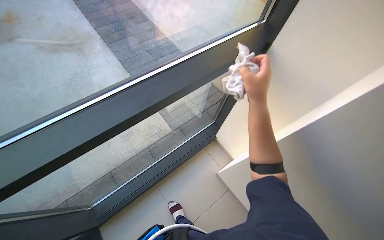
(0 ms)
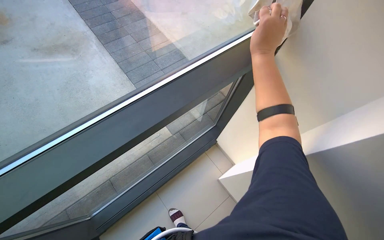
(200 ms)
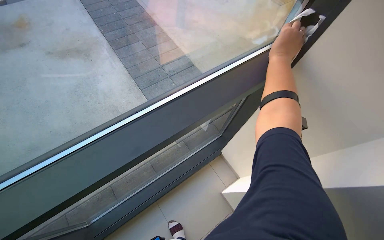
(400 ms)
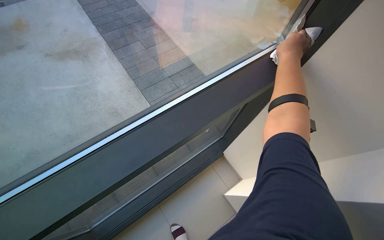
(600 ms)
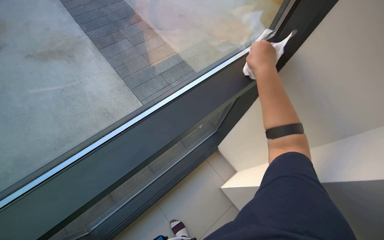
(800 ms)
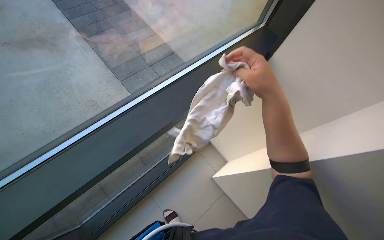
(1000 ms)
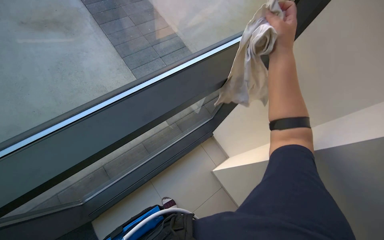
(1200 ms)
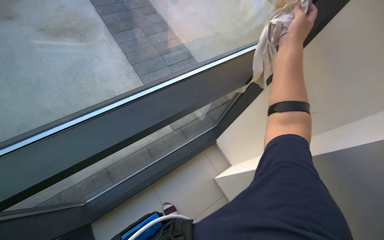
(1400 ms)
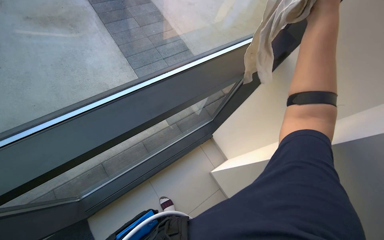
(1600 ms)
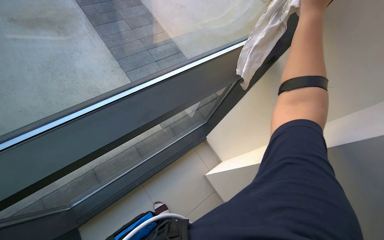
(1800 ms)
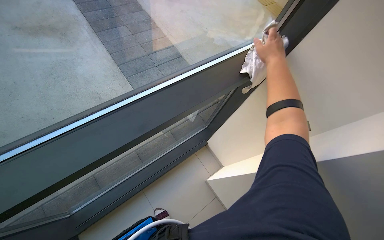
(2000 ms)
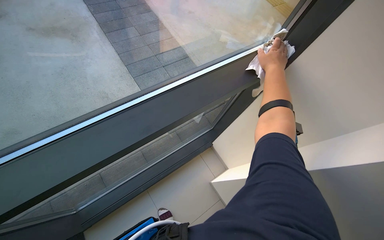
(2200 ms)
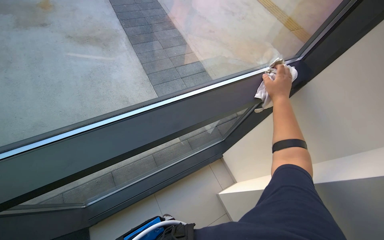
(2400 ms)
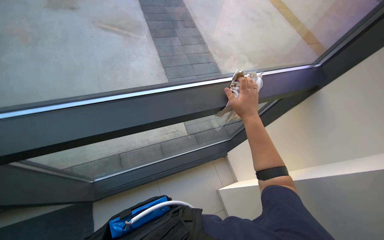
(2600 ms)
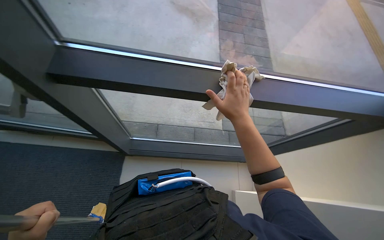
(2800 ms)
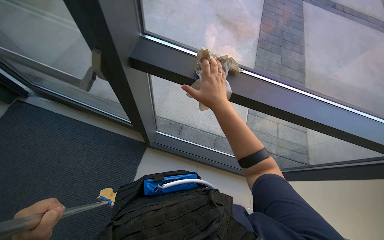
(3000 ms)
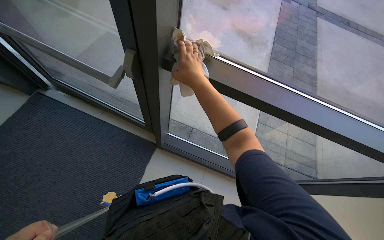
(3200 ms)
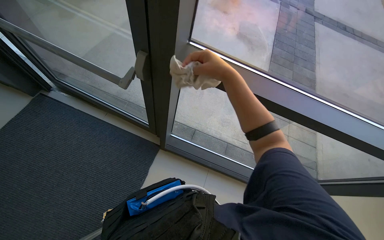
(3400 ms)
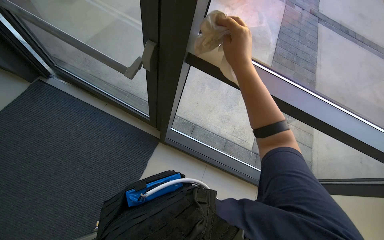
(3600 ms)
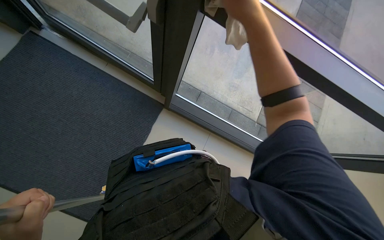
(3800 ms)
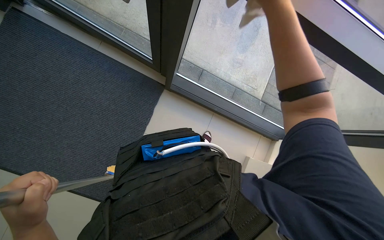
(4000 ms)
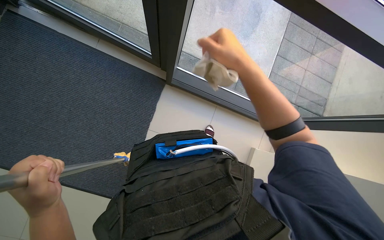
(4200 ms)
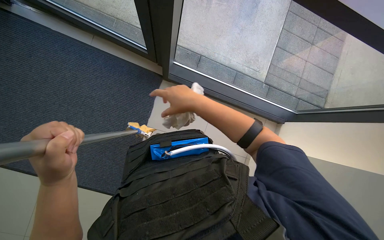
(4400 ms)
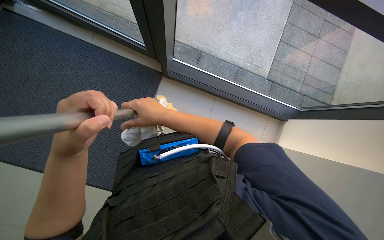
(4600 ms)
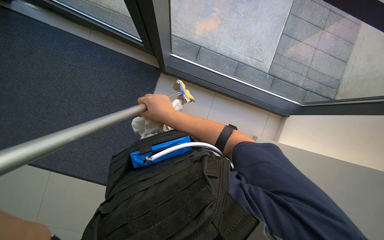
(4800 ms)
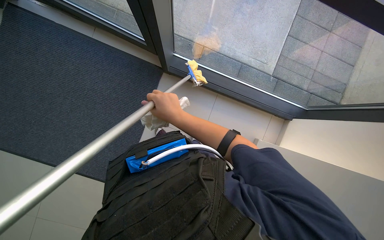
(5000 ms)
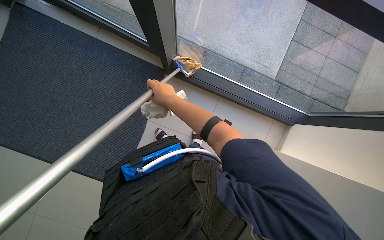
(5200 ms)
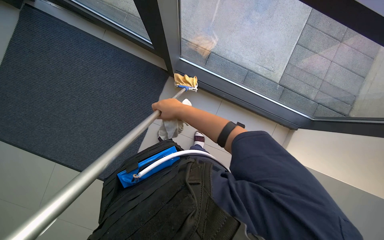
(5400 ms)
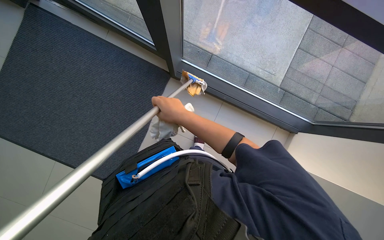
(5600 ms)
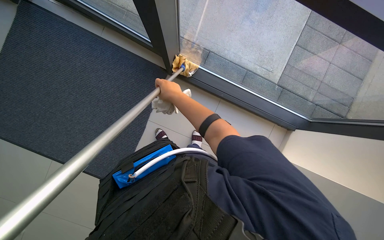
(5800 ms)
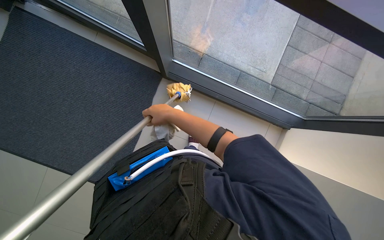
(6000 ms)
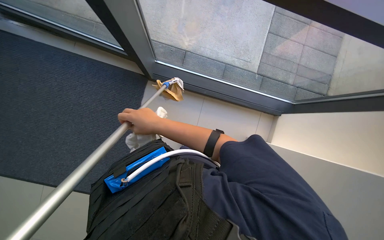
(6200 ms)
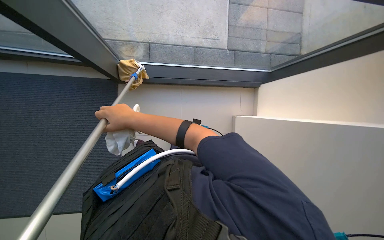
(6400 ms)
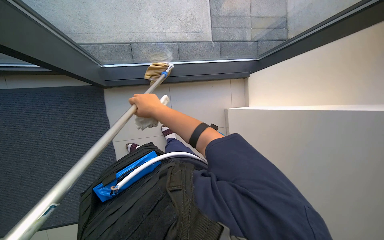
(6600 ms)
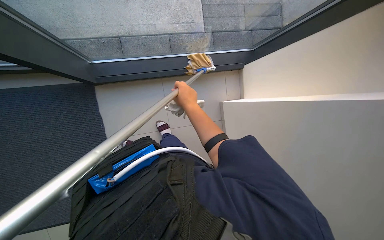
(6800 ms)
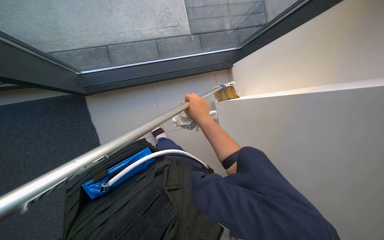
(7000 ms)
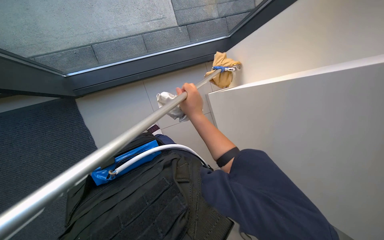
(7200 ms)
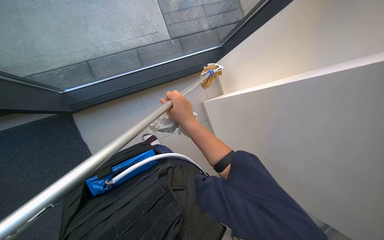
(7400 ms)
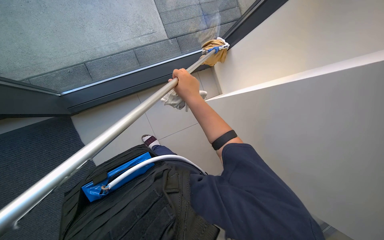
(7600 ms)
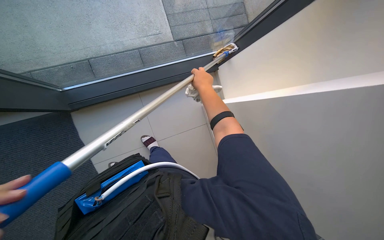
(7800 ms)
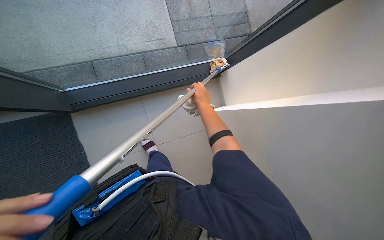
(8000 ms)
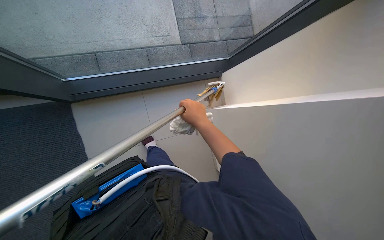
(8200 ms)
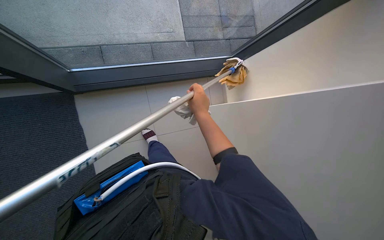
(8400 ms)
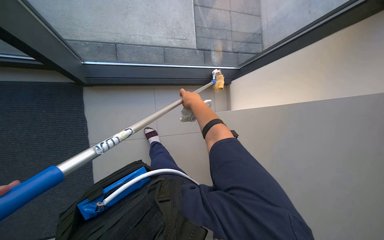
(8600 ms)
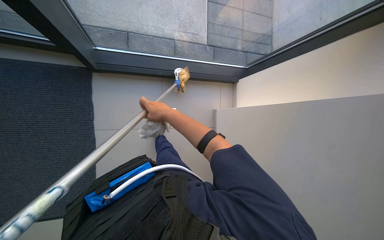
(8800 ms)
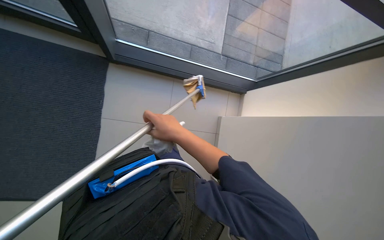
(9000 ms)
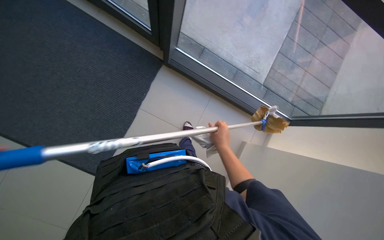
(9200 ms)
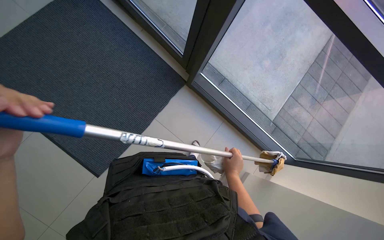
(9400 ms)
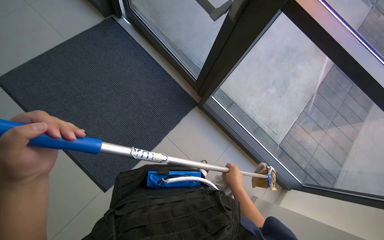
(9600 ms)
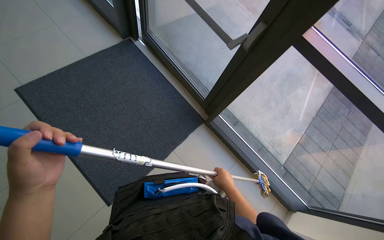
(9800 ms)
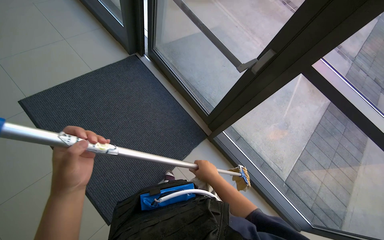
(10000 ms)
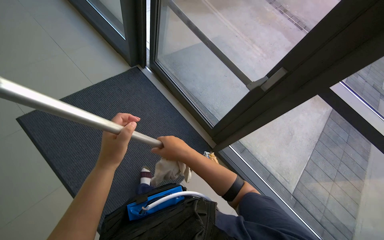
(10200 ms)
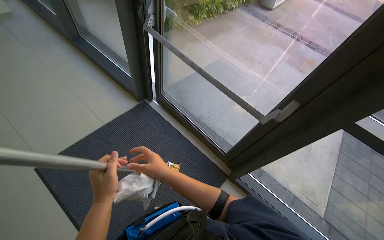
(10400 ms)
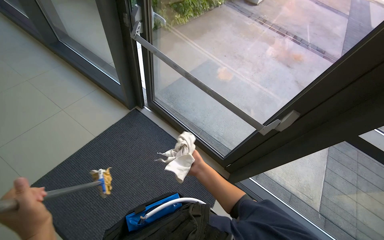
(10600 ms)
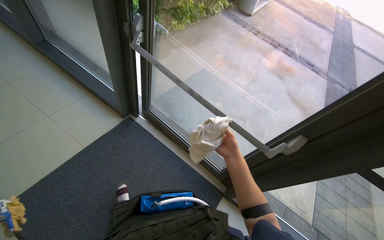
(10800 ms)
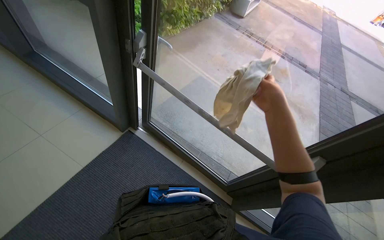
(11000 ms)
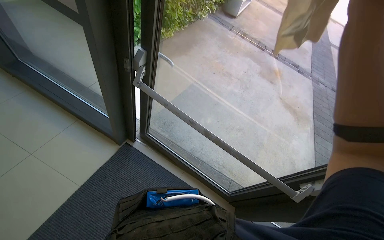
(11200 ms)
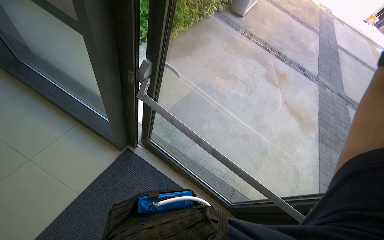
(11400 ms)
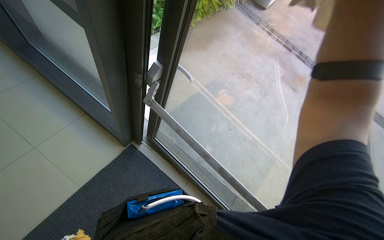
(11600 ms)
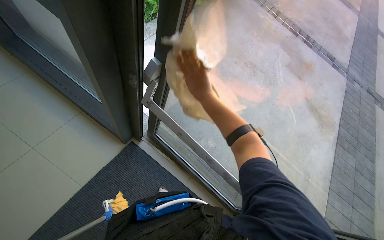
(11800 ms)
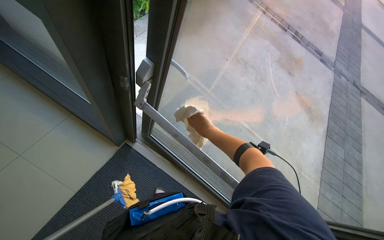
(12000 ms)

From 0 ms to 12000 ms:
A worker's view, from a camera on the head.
Job: cleaning windows.
The whole recording: Cleaning windows and frames. The worker cleans the window glass with a mop and wipes the frames with a cloth.
From 0 ms to 1600 ms: The right hand swings up and down the picture, about 20 cm each way, with 2 reversals.
From 1600 ms to 3000 ms: The head rotates roughly 45 degrees to the left.
From 4400 ms to 6000 ms: The right hand goes nearer and farther, some 10 cm each way, reversing 2 times.
From 6000 ms to 7600 ms: Everything in view rotates approximately 45 degrees counterclockwise.
From 7600 ms to 9000 ms: The scene rotates clockwise by approximately 35 degrees. The right hand goes up and down the picture, about 15 cm each way, reversing 2 times.
From 9000 ms to 10400 ms: The wearer looks about 35 degrees further to the left. The wearer looks approximately 45 degrees further upward.
From 10400 ms to 12000 ms: The wearer moves roughly 80 cm.

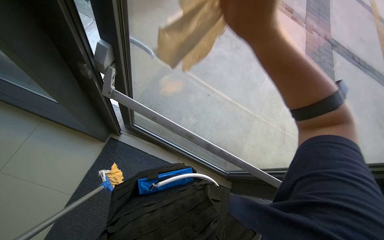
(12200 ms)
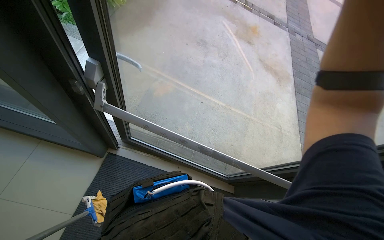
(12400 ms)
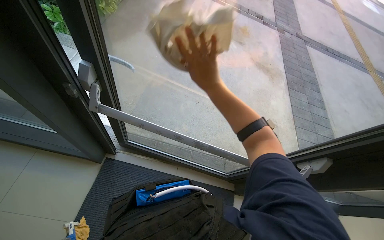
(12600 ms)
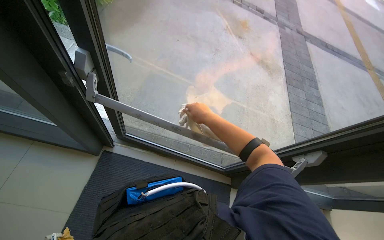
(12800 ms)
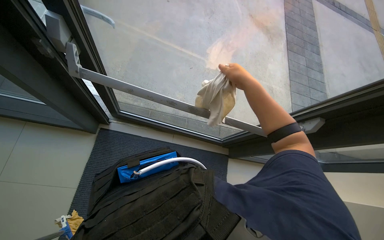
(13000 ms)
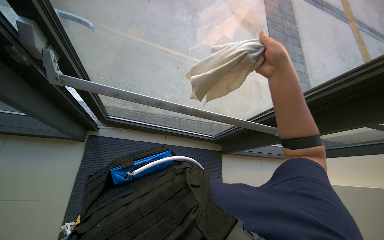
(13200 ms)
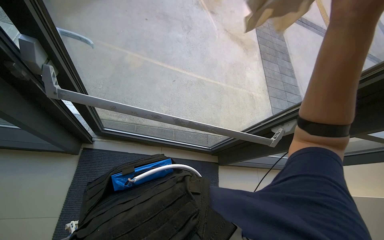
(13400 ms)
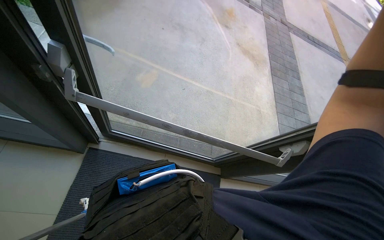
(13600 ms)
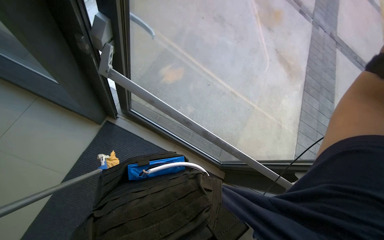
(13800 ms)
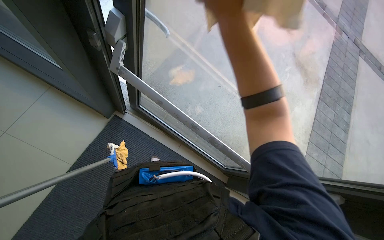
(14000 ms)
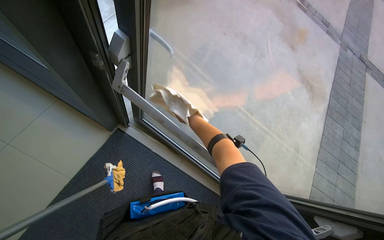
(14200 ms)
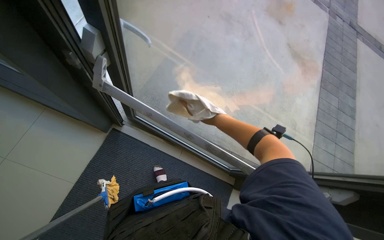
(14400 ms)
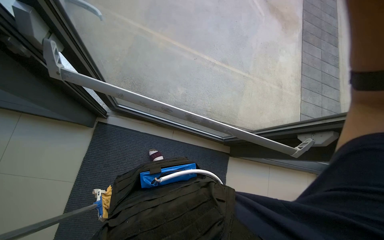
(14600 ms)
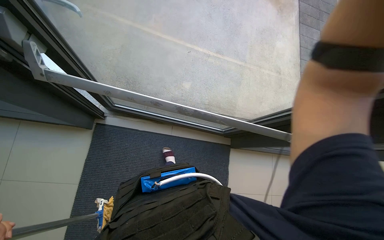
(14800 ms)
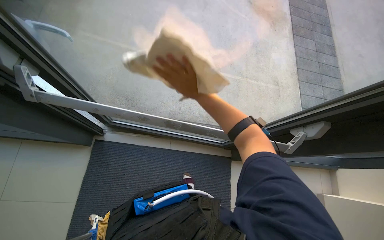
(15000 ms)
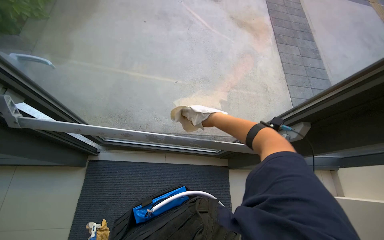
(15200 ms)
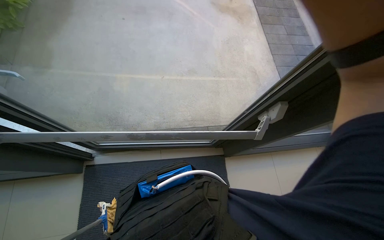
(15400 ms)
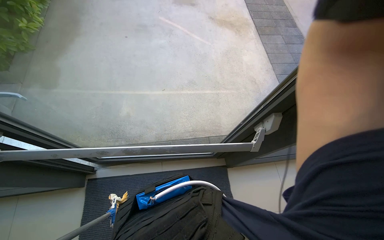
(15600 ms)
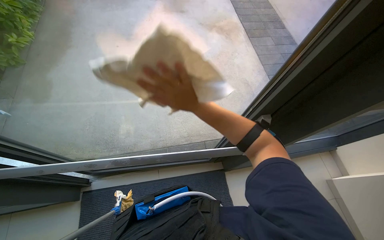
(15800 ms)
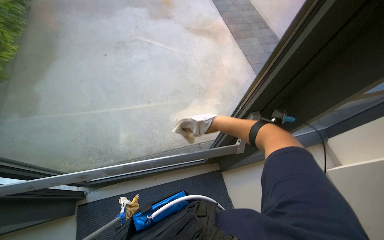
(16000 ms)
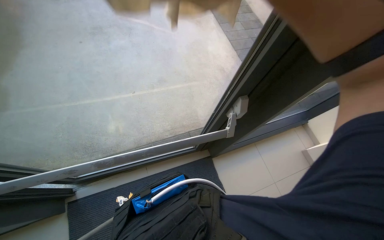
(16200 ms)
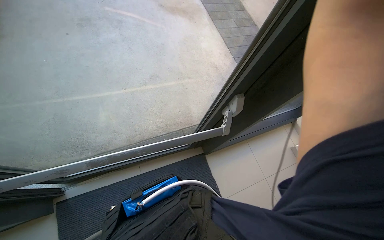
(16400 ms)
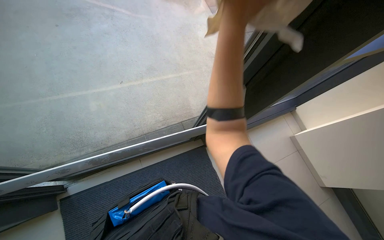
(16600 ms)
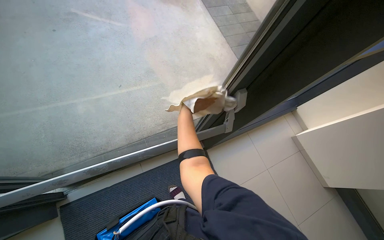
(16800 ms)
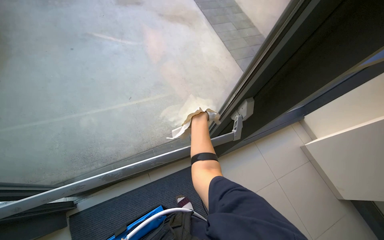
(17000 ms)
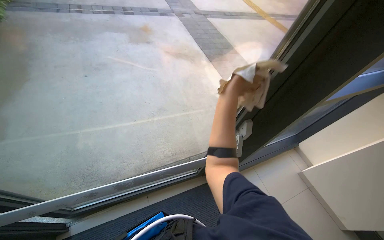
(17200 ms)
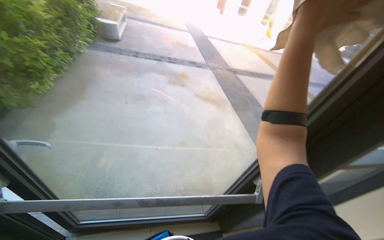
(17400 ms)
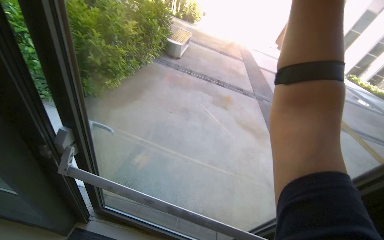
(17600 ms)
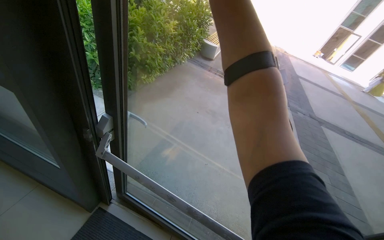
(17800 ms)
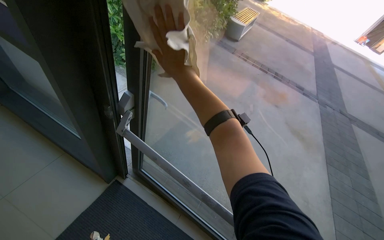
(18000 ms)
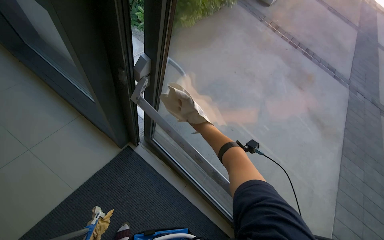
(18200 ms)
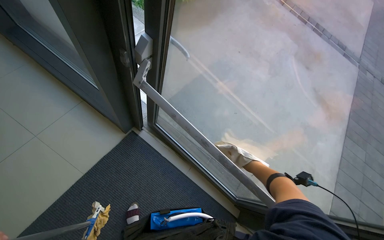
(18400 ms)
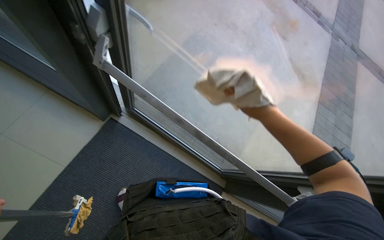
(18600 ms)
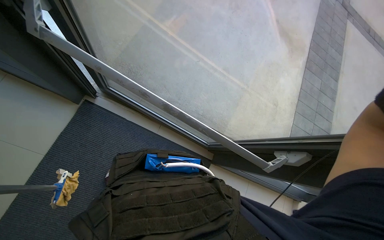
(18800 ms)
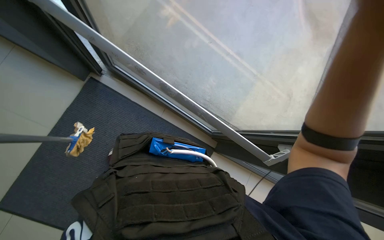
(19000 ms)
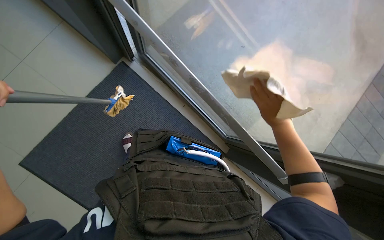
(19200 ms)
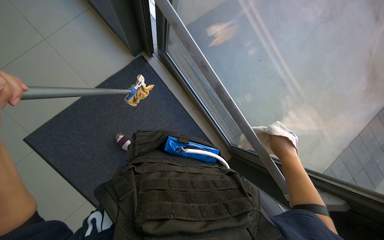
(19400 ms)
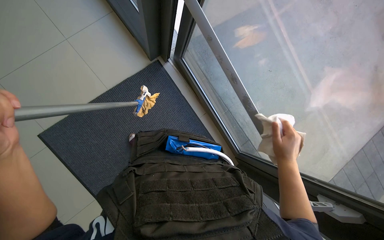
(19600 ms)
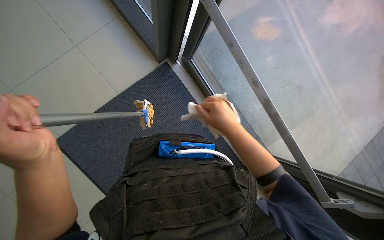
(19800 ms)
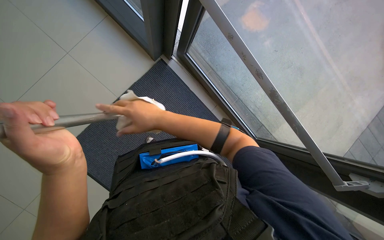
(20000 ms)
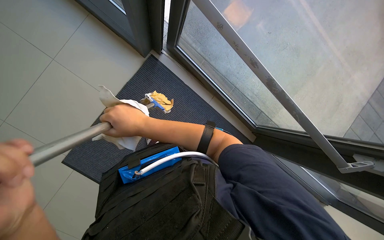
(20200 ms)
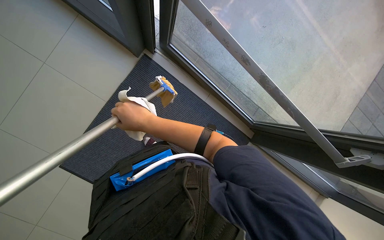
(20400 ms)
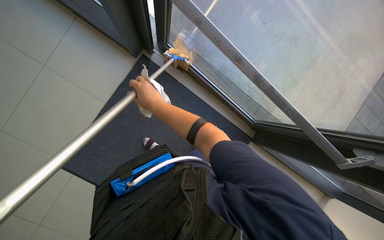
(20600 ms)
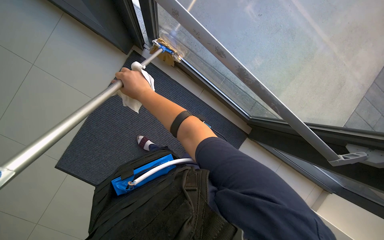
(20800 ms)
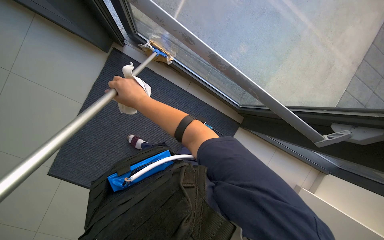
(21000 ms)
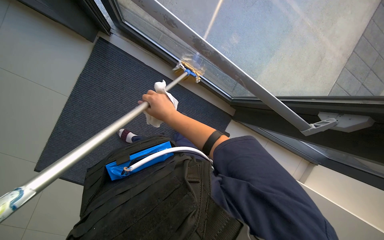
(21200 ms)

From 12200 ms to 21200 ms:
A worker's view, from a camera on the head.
Job: cleaning windows.
The whole recording: Cleaning windows and frames. The worker cleans the window glass with a mop and wipes the frames with a cloth.
From 16600 ms to 18200 ms: The head rotates about 60 degrees to the left. The camera pitches upward, by roughly 20 degrees.
From 18200 ms to 19800 ms: The view tilts roughly 25 degrees downward.
From 19800 ms to 21200 ms: The wearer looks roughly 15 degrees further downward. The right hand shifts about 10 cm to the left.
